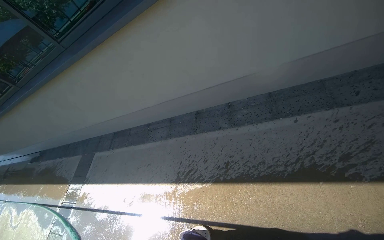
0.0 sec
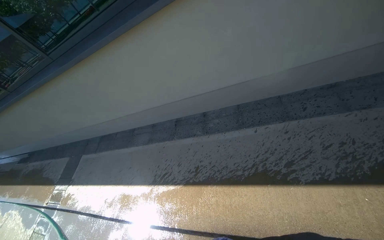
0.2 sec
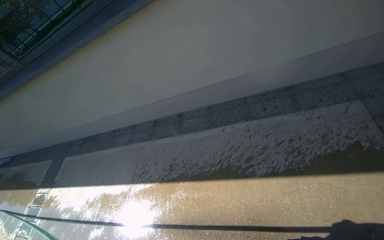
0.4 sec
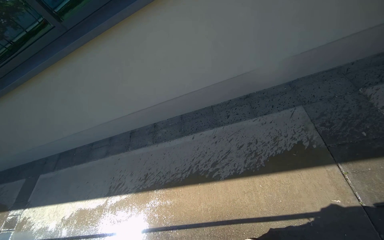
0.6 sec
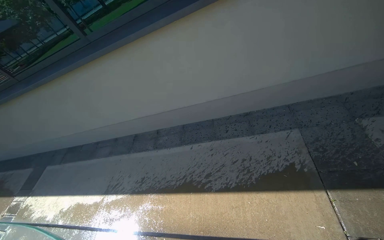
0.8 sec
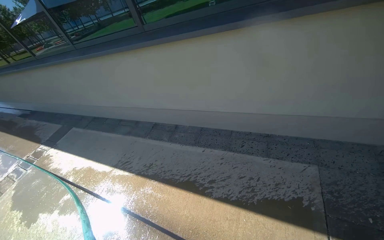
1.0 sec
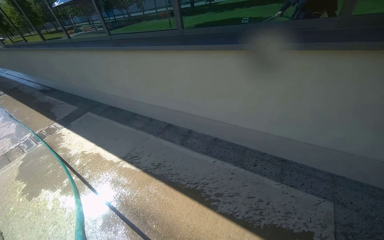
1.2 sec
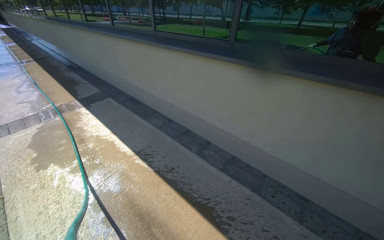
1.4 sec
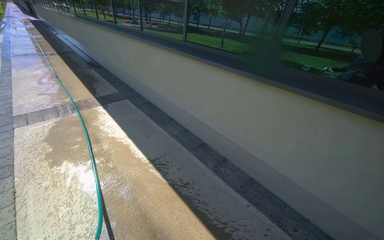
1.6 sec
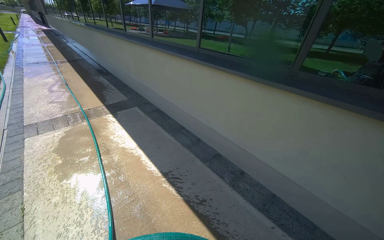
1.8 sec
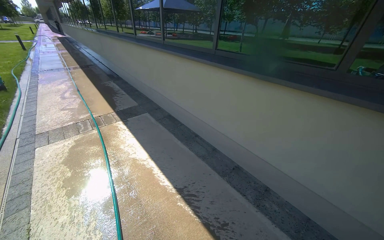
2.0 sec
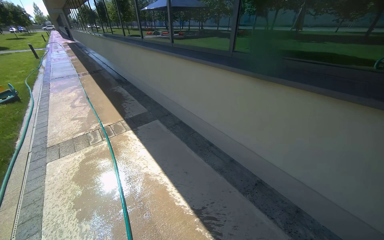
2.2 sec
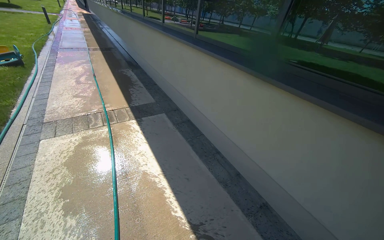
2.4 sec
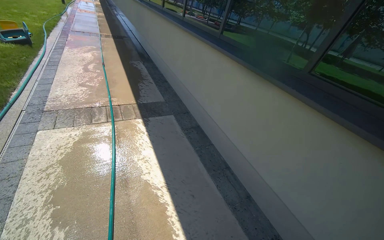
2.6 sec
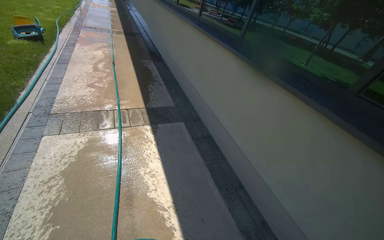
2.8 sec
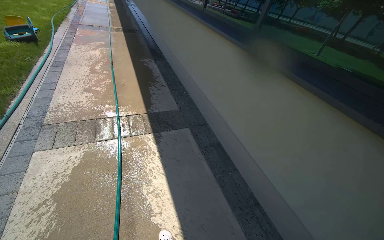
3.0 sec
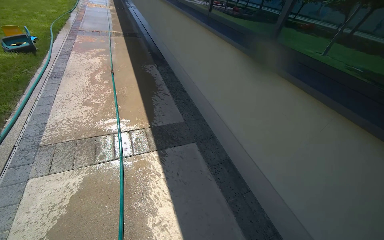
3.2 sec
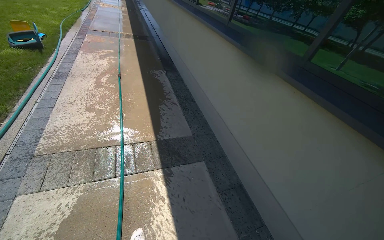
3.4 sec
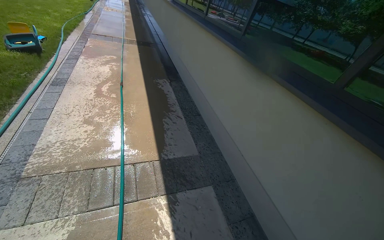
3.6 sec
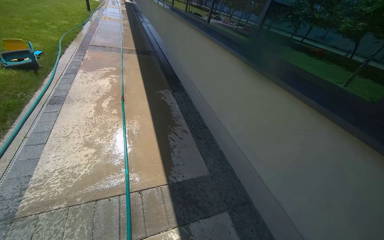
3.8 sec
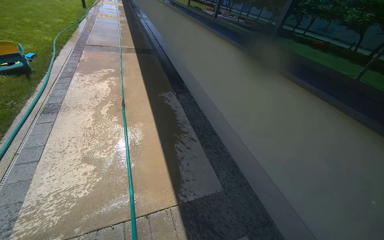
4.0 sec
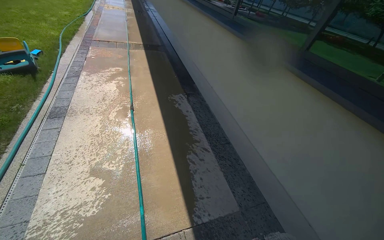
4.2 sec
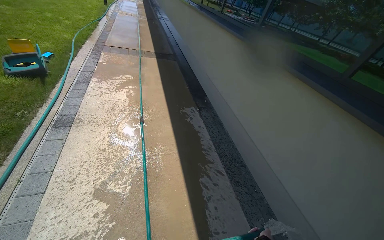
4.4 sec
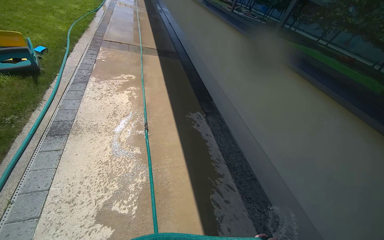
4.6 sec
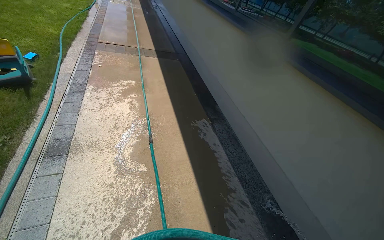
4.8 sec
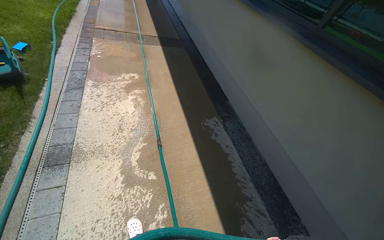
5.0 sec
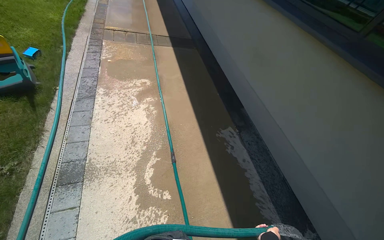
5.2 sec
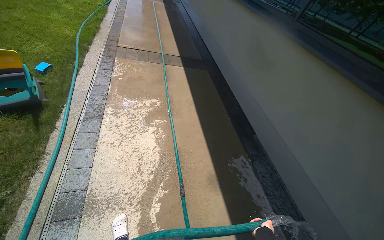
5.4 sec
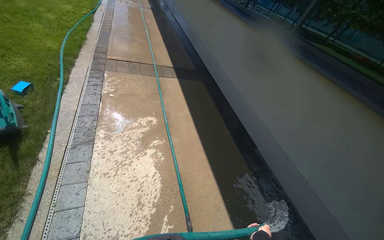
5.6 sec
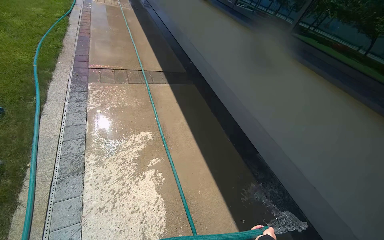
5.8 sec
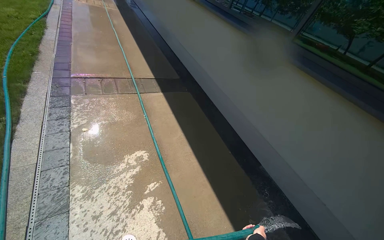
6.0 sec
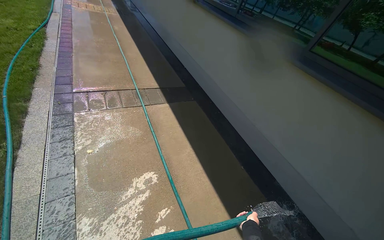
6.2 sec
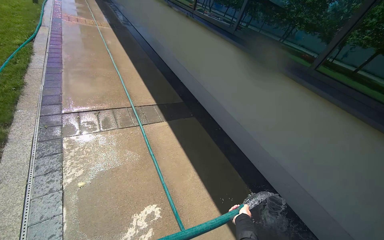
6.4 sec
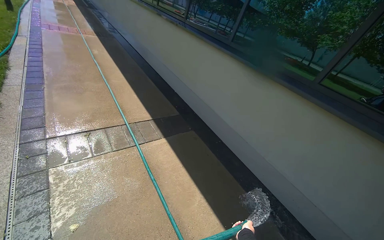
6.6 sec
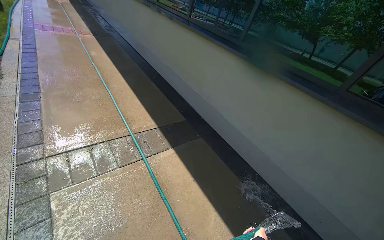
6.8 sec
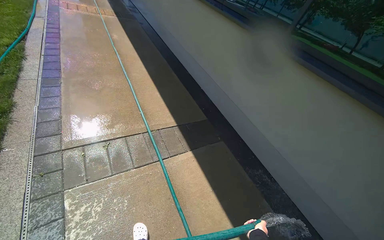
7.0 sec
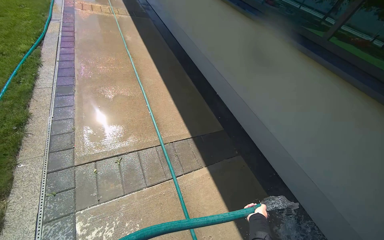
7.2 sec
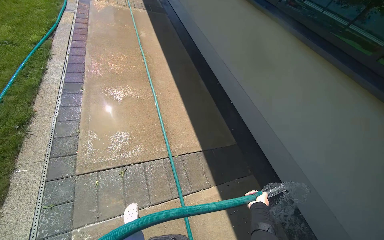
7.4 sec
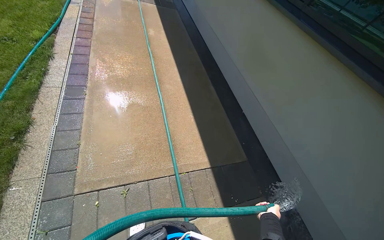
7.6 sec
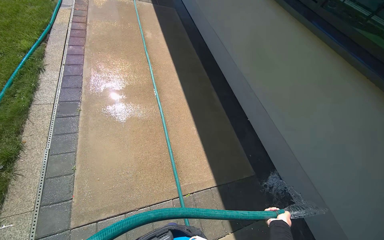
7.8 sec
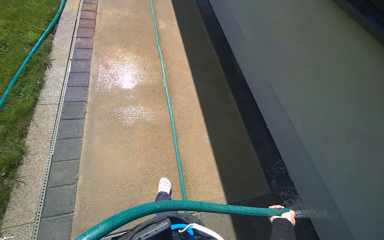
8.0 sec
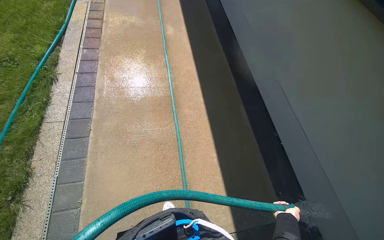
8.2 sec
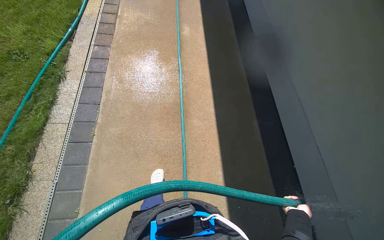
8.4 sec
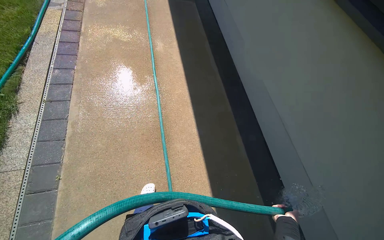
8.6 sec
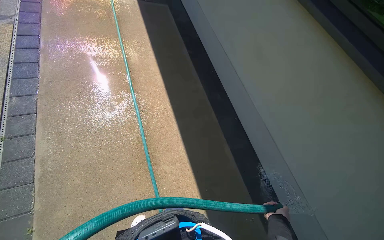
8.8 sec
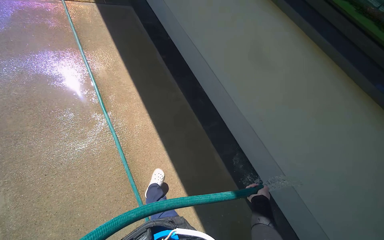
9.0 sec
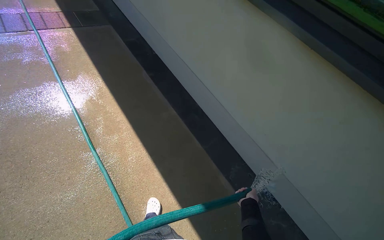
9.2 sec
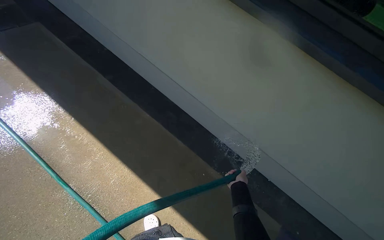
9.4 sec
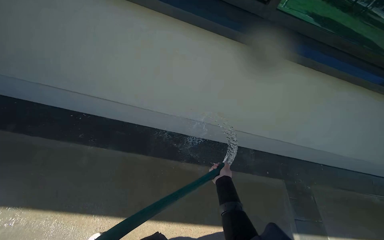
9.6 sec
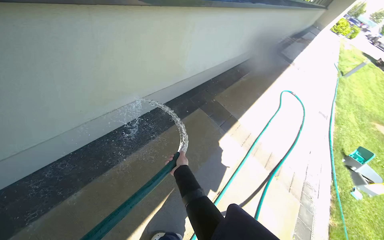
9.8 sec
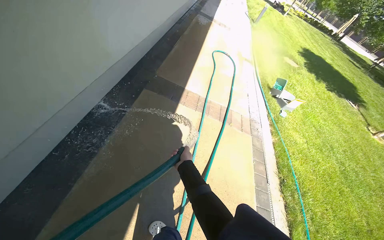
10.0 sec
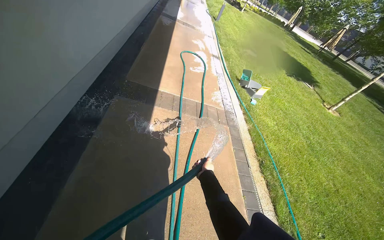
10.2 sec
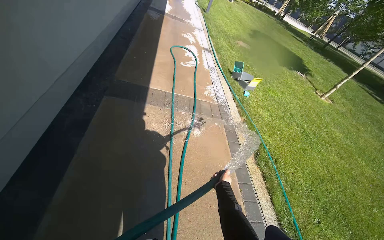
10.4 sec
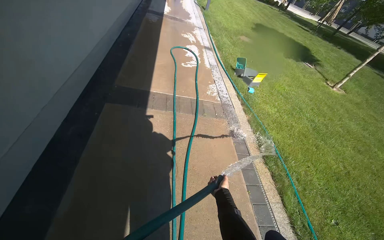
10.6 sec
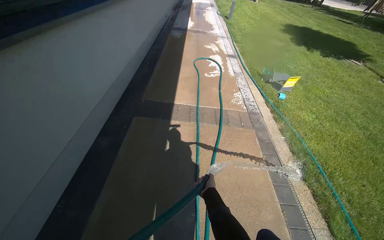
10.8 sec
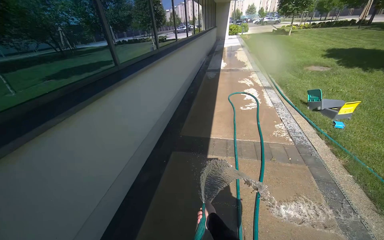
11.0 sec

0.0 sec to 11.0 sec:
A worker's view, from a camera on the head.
Job: wiping surfaces.
The whole recording: Spraying water on sidewalk. The worker sprays water onto the sidewalk with a hose.
0.0 sec to 1.6 sec: The head travels some 50 cm. The wearer looks approximately 15 degrees further upward. The scene rotates clockwise by about 55 degrees.
1.6 sec to 3.2 sec: The camera travels approximately 2 m. The head rotates approximately 20 degrees to the left.
3.2 sec to 4.8 sec: The wearer moves roughly 2 m.
4.8 sec to 6.2 sec: The head travels some 2 m.
6.2 sec to 7.8 sec: The camera travels some 2 m.
7.8 sec to 9.4 sec: The wearer moves some 2 m. The wearer's head swings roughly 30 degrees to the right. The camera pitches downward, by some 15 degrees.
9.4 sec to 11.0 sec: The head rotates approximately 100 degrees to the right. The view tilts roughly 15 degrees downward.

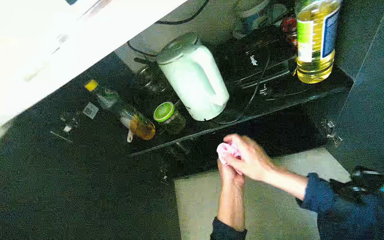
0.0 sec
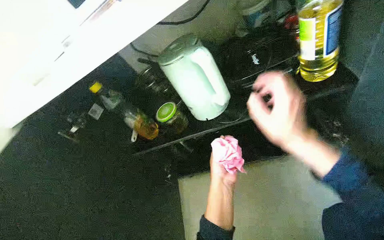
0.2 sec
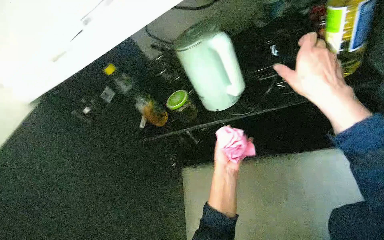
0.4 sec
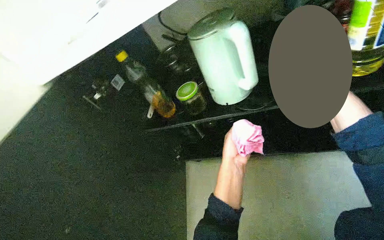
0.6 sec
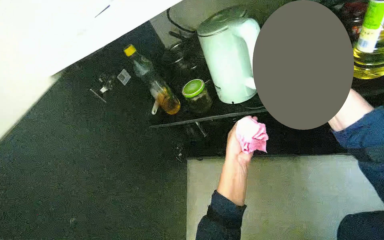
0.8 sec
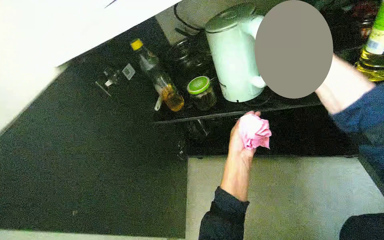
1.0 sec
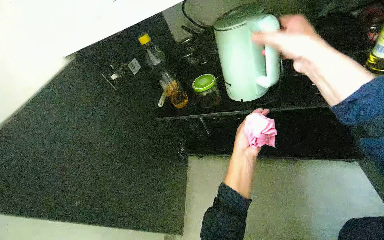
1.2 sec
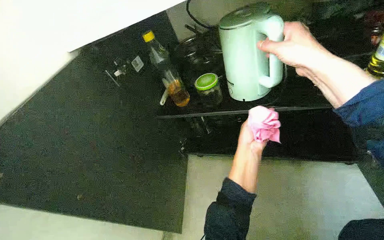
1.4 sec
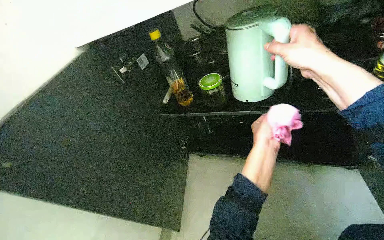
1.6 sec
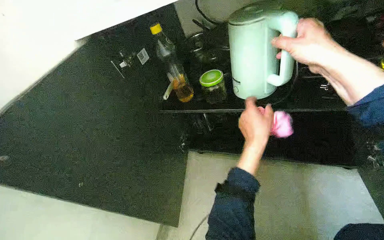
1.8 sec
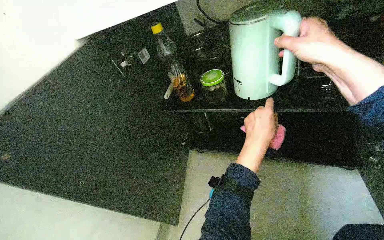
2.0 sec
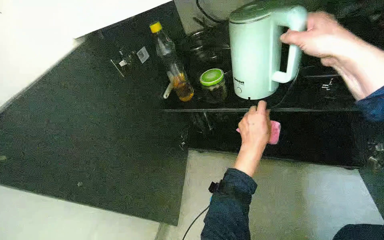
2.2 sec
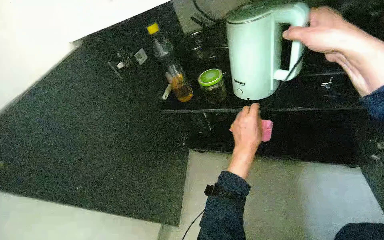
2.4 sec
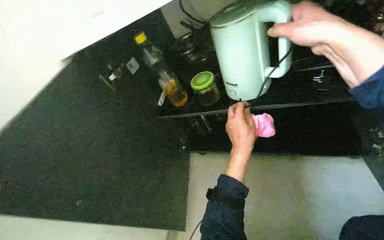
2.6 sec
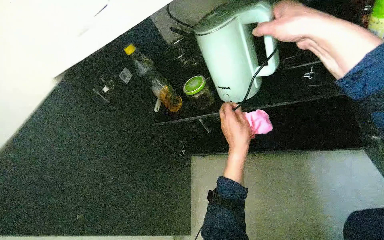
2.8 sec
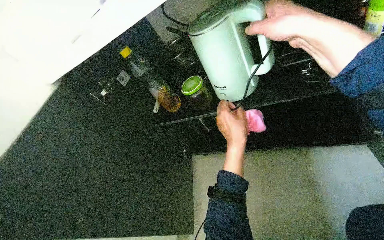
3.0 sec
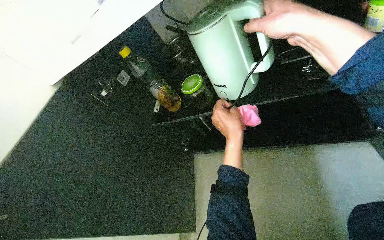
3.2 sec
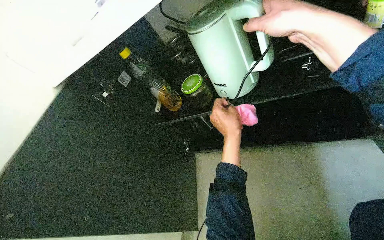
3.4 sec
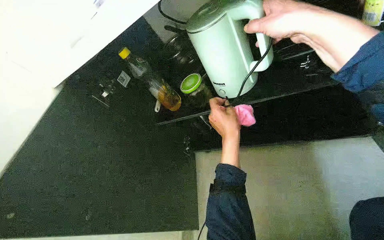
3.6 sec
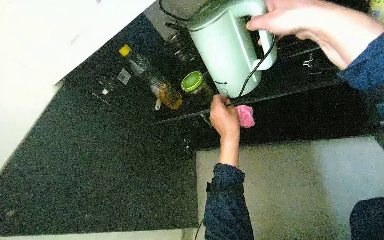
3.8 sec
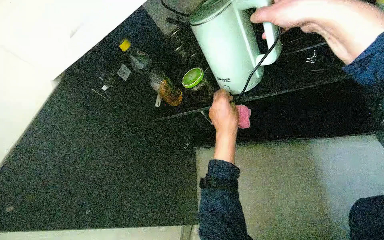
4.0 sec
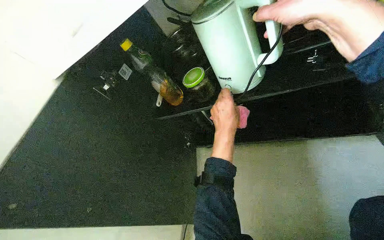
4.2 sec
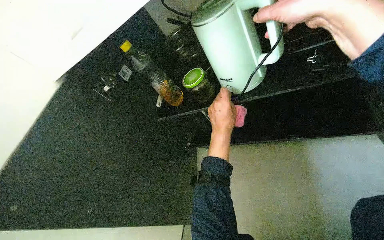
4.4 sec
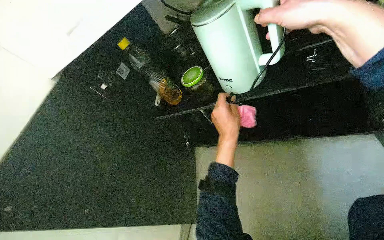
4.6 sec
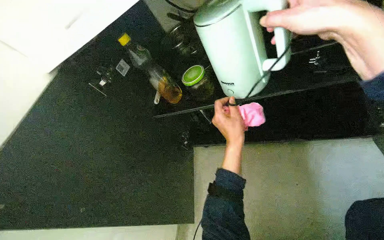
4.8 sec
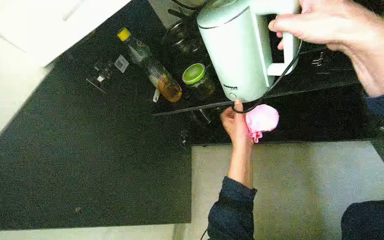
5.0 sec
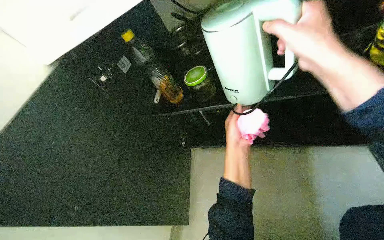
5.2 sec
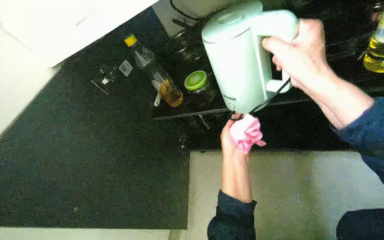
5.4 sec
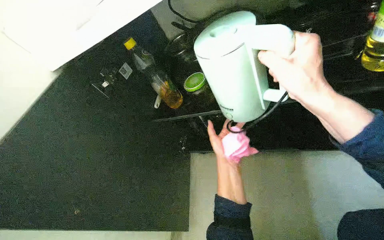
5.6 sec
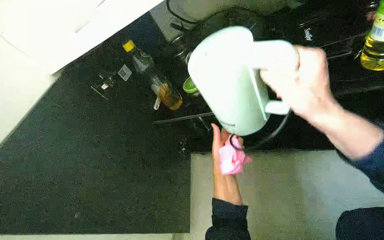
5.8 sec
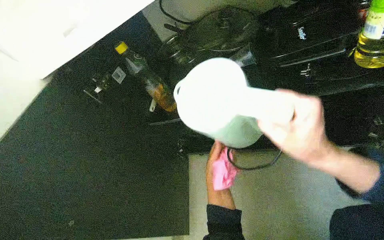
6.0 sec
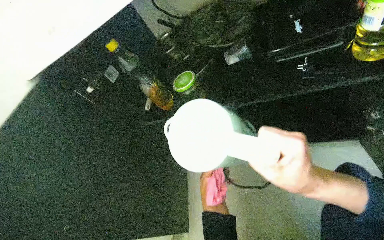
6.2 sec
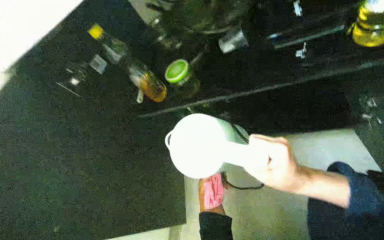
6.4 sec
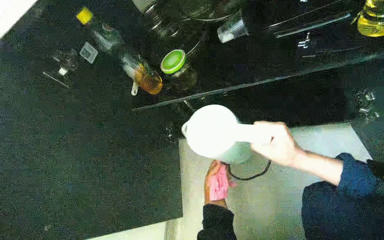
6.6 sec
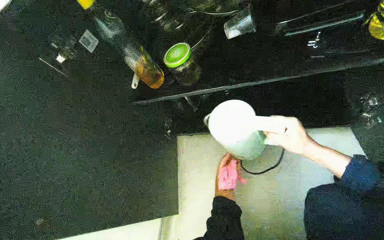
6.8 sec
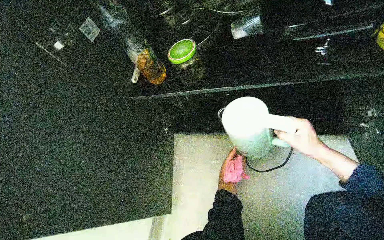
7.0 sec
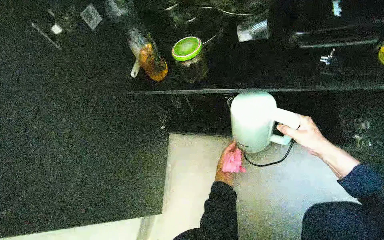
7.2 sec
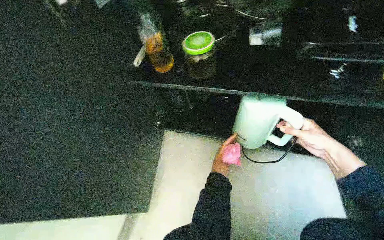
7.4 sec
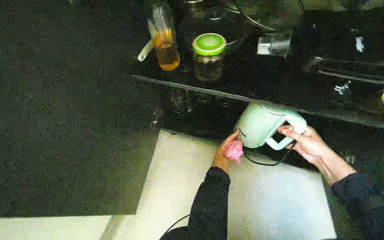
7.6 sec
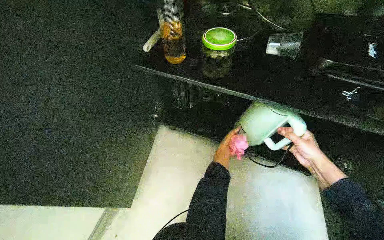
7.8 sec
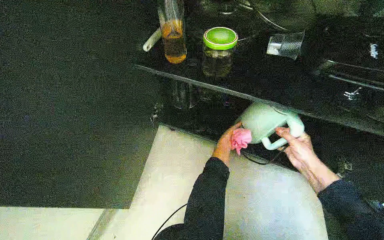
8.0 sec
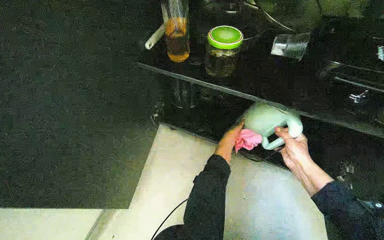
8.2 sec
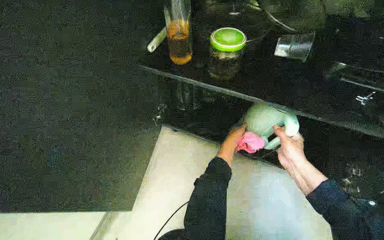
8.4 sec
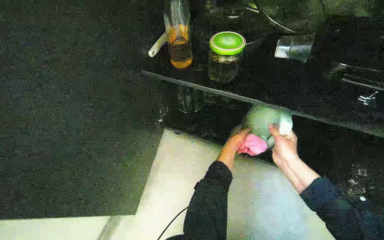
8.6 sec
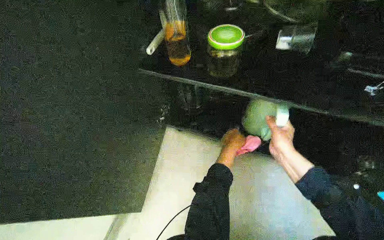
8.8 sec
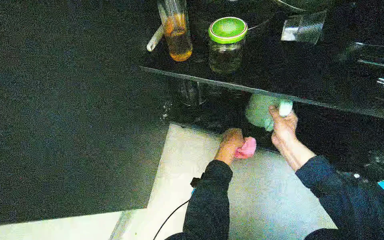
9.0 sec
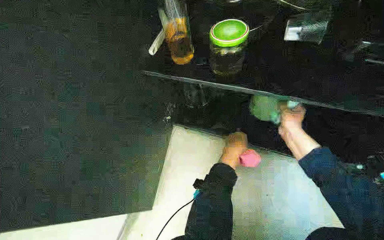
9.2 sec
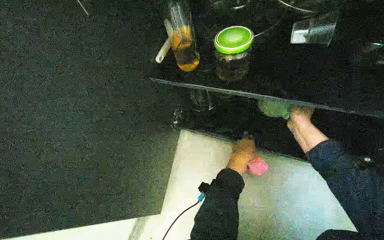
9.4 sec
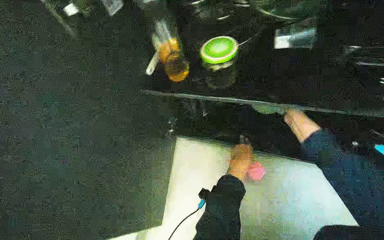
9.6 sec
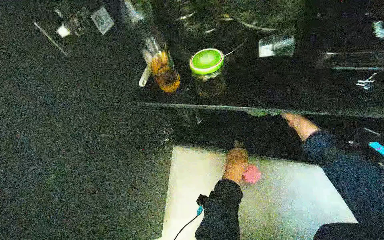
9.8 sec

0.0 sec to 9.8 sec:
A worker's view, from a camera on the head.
Job: cleaning kitchen.
The whole recording: Cleaning kitchen counter and items. The worker wipes the kitchen counter and various items on it with a pink cloth.
0.0 sec to 1.4 sec: The right hand shifts roughly 25 cm up the picture and nearer to the camera.
4.2 sec to 5.6 sec: The left hand travels farther from the camera by approximately 10 cm.
5.6 sec to 7.0 sec: The right hand goes some 35 cm to the right, farther from the camera and down the picture; the left hand is displaced down the picture and farther from the camera by roughly 20 cm.
7.0 sec to 8.4 sec: The left hand moves up the picture, some 15 cm.
8.4 sec to 9.8 sec: The right hand heads farther from the camera, to the right and up the picture, covering roughly 30 cm. Meanwhile the left hand moves some 15 cm farther from the camera and comes back.
